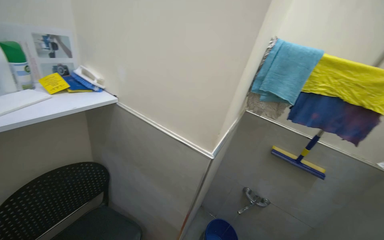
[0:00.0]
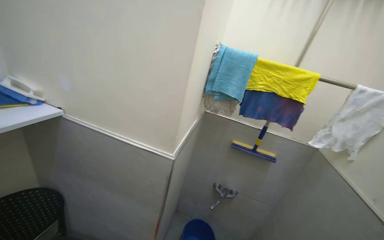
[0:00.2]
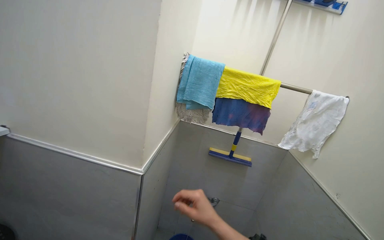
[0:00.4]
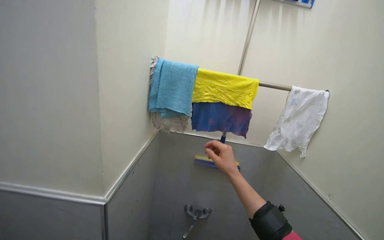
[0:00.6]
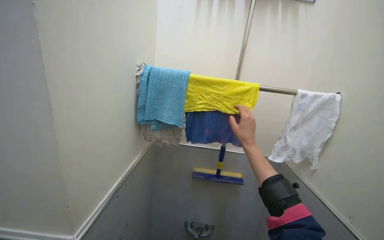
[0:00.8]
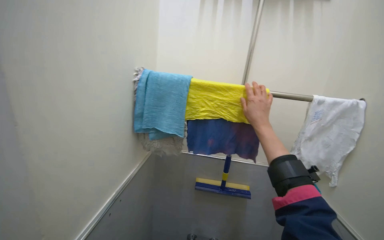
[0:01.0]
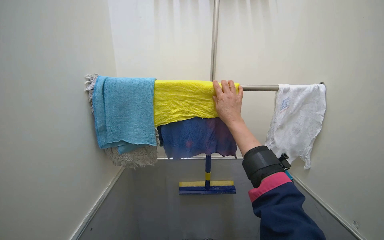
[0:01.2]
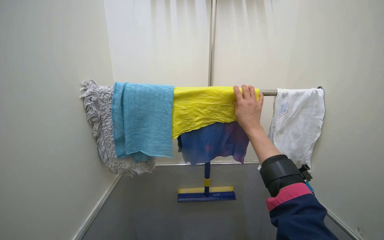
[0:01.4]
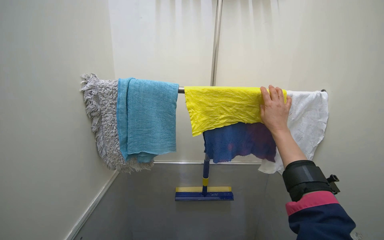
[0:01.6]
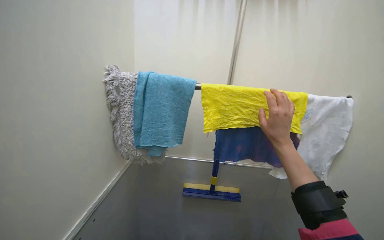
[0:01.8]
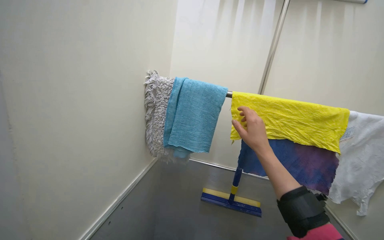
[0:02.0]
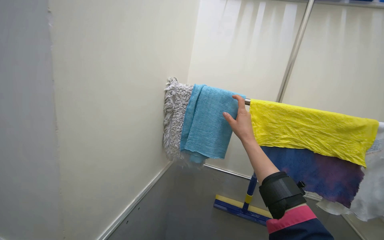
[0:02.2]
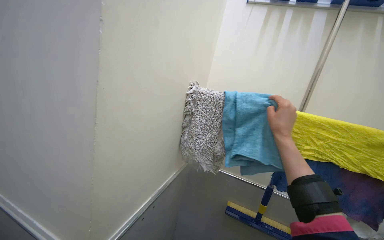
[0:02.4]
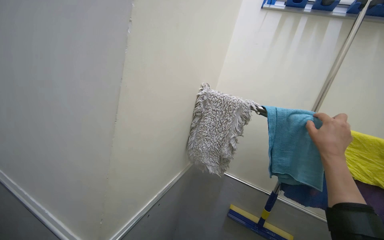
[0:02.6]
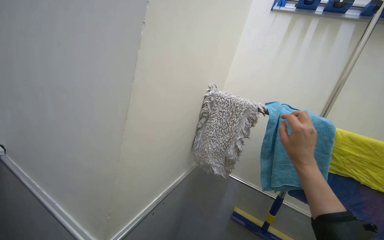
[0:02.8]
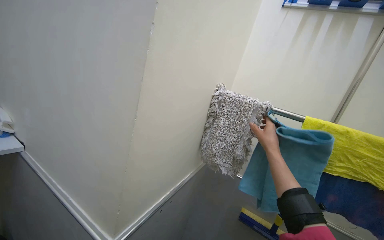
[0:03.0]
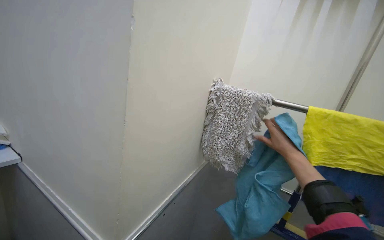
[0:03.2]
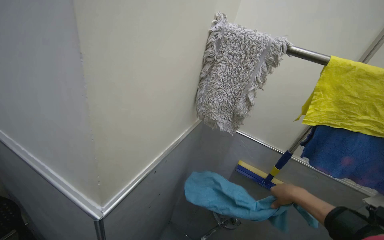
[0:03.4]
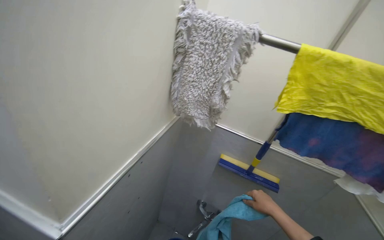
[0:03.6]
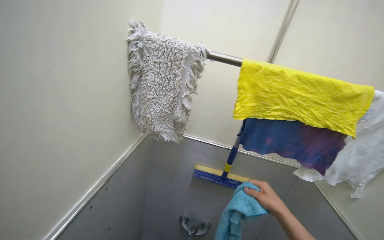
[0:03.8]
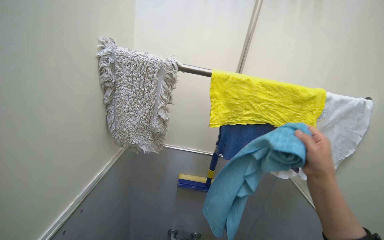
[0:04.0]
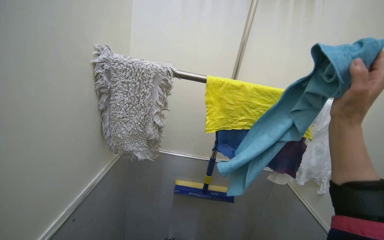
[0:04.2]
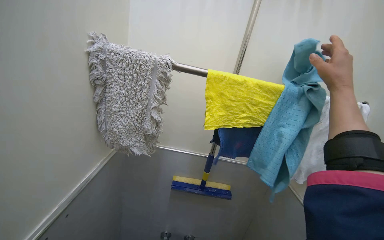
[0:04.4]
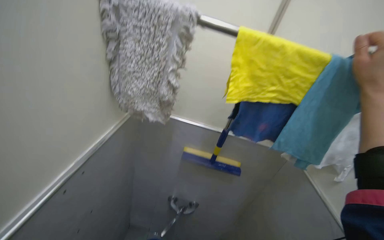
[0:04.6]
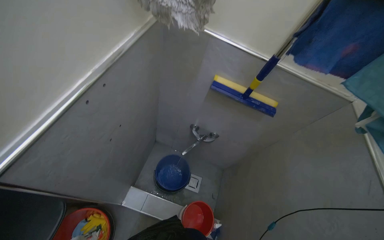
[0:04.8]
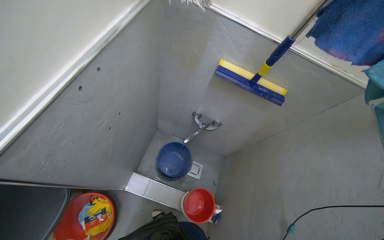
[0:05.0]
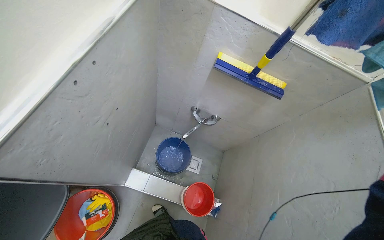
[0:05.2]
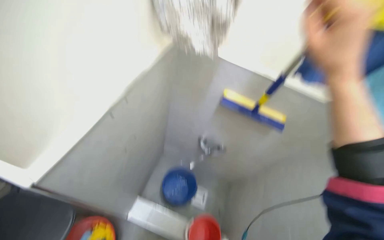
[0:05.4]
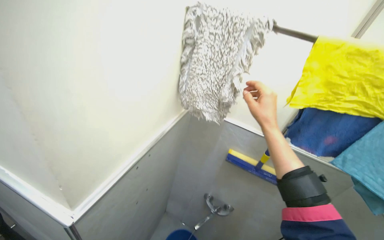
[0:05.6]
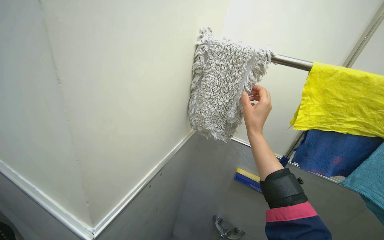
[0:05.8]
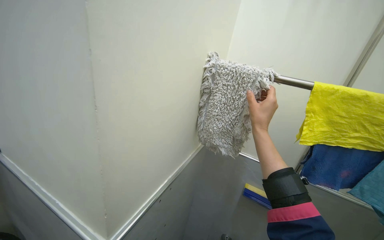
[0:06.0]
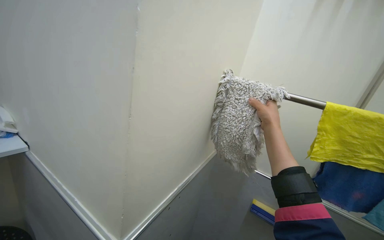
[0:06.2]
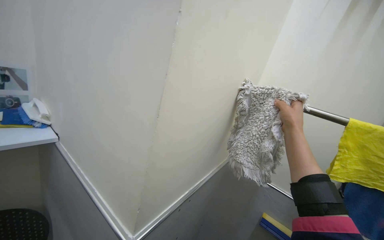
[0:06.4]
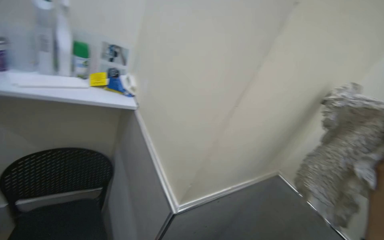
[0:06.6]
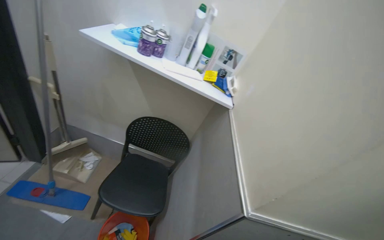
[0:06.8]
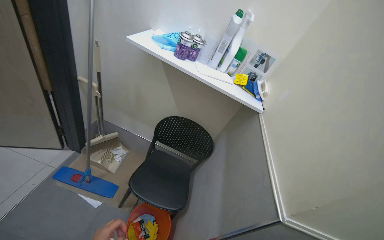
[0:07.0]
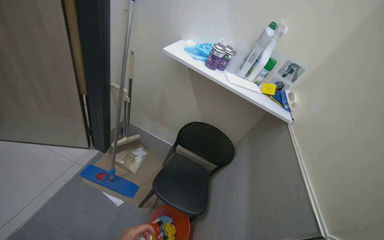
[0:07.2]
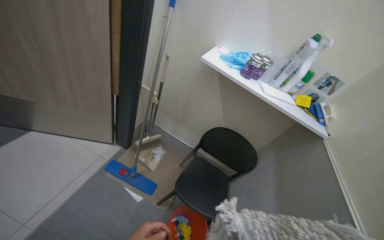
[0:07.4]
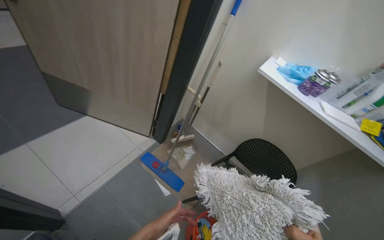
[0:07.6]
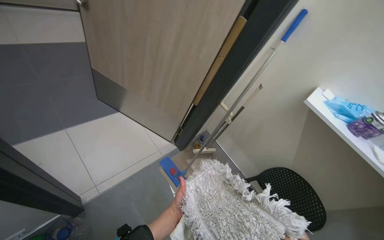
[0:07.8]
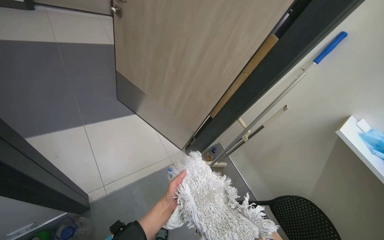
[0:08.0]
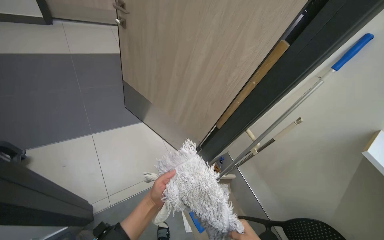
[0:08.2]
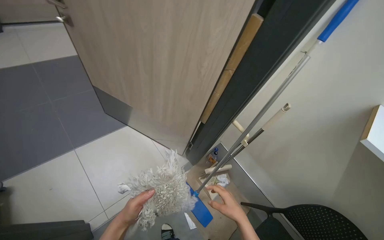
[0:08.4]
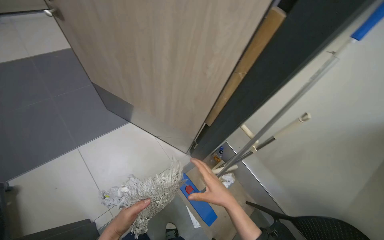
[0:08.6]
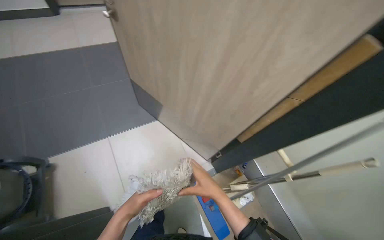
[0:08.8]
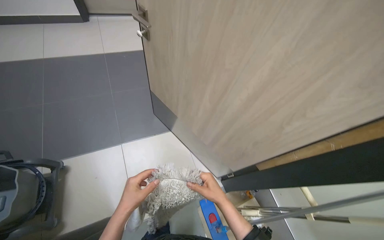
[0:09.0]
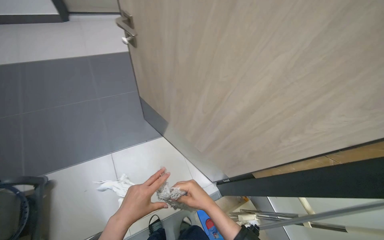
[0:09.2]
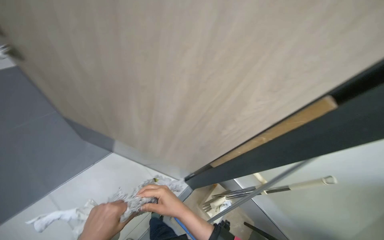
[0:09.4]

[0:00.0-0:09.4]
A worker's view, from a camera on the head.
Job: preparing cleaning supplies.
The whole recording: Preparing cleaning equipment. The worker fills buckets with water, wrings out cloths, and attaches a mop head to a handle.
0:00.0 to 0:01.6: The wearer looks about 35 degrees further to the right.
0:01.6 to 0:03.2: The wearer's head swings roughly 35 degrees to the left.
0:03.2 to 0:04.8: The camera pitches downward, by roughly 45 degrees.
0:04.8 to 0:06.2: The view tips upward by roughly 40 degrees.
0:06.2 to 0:07.8: The camera is carried roughly 60 cm. The head rotates approximately 105 degrees to the left.
0:07.8 to 0:09.4: The camera travels some 60 cm.

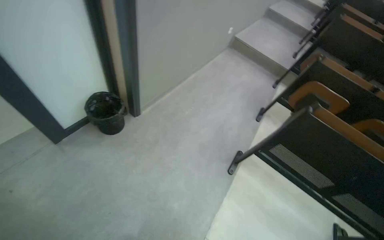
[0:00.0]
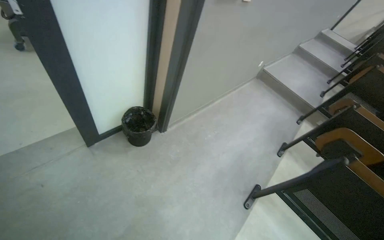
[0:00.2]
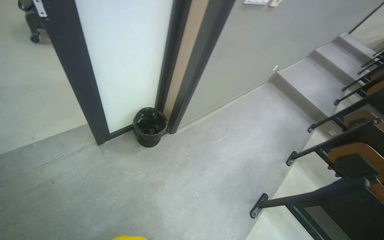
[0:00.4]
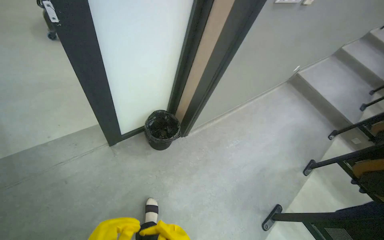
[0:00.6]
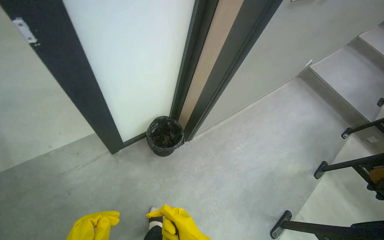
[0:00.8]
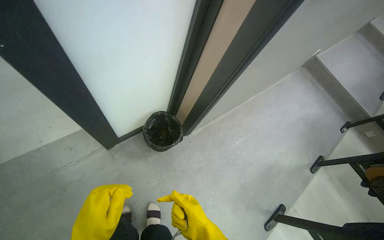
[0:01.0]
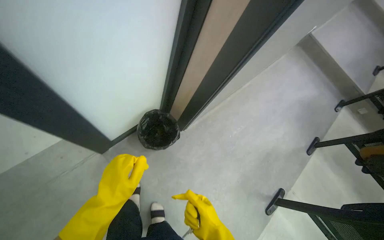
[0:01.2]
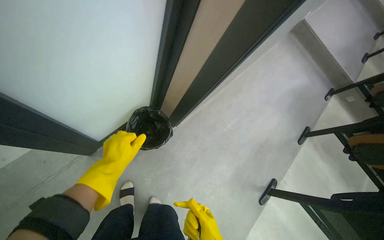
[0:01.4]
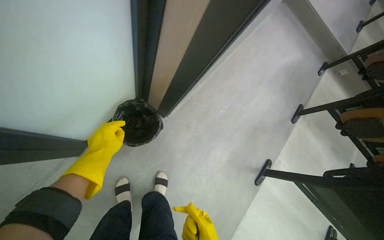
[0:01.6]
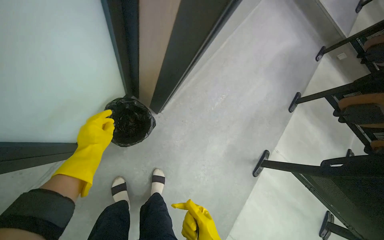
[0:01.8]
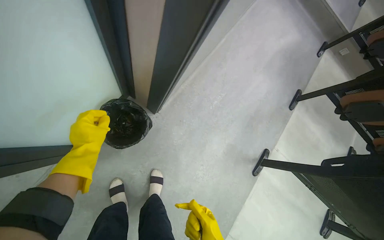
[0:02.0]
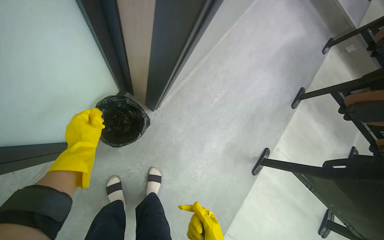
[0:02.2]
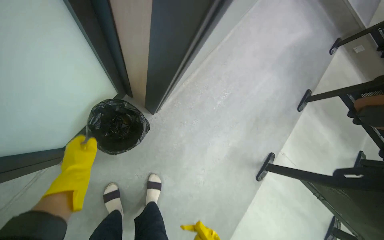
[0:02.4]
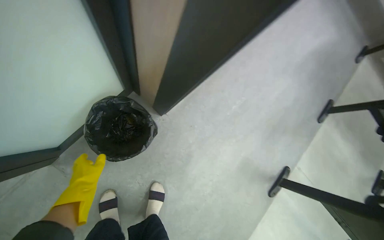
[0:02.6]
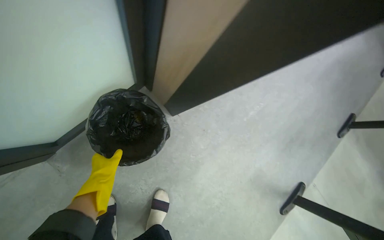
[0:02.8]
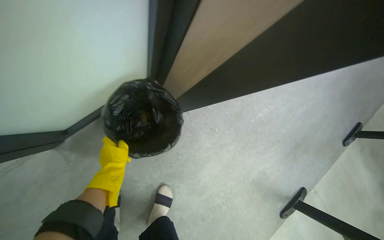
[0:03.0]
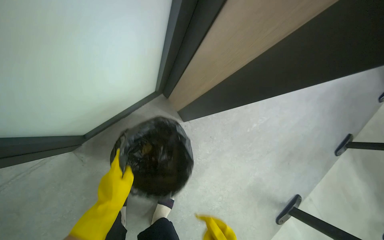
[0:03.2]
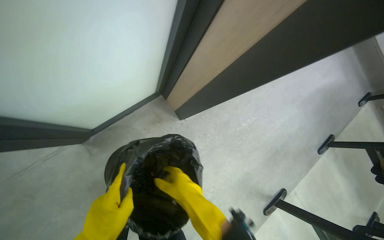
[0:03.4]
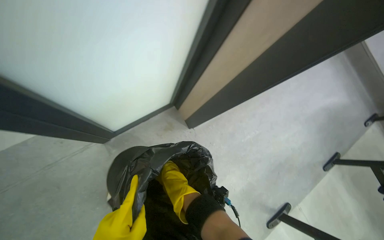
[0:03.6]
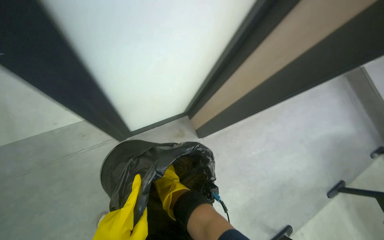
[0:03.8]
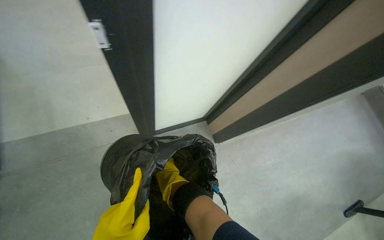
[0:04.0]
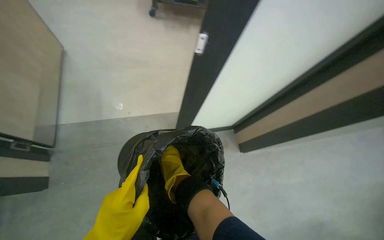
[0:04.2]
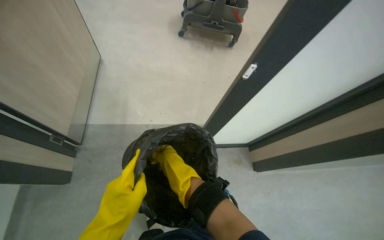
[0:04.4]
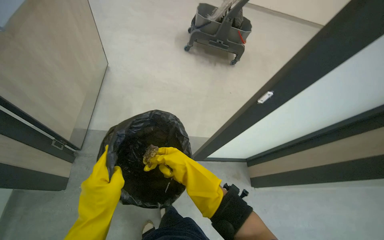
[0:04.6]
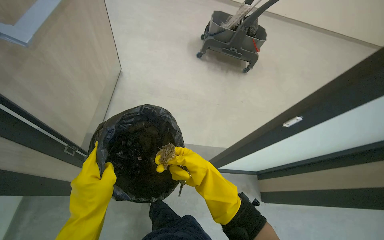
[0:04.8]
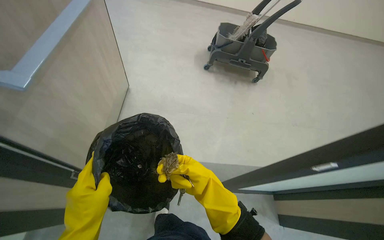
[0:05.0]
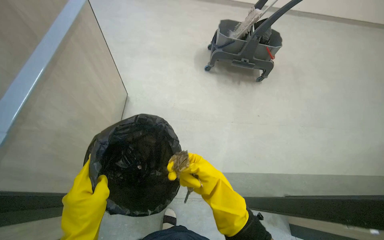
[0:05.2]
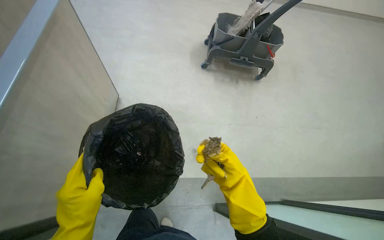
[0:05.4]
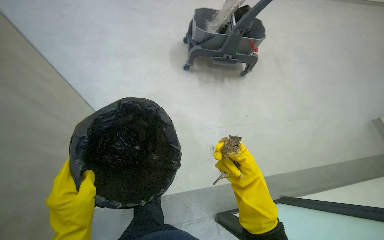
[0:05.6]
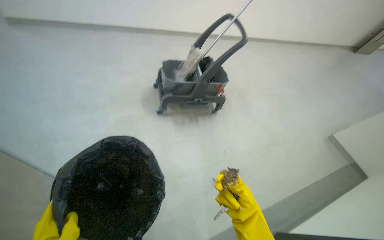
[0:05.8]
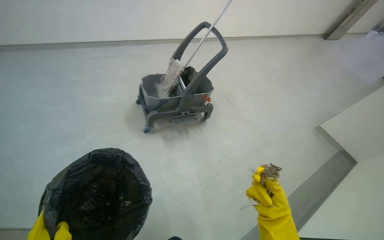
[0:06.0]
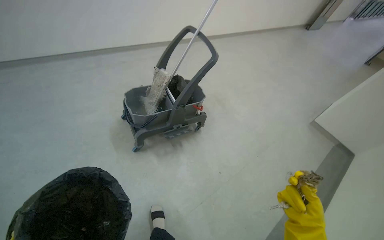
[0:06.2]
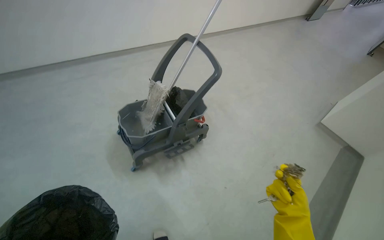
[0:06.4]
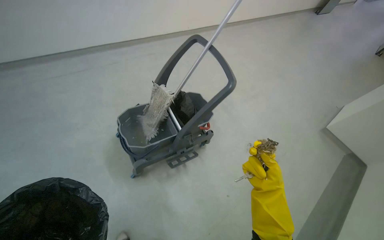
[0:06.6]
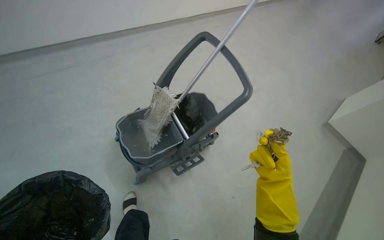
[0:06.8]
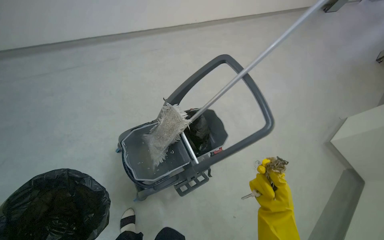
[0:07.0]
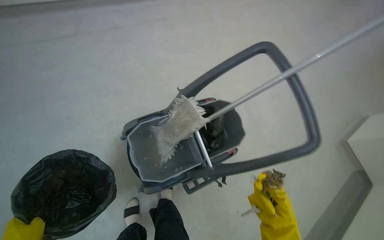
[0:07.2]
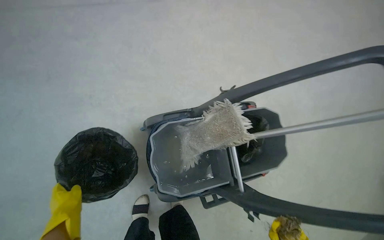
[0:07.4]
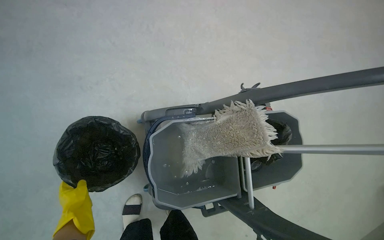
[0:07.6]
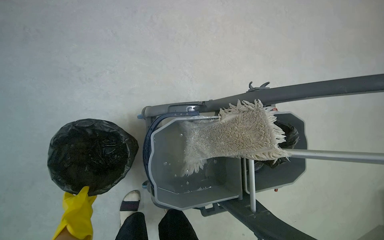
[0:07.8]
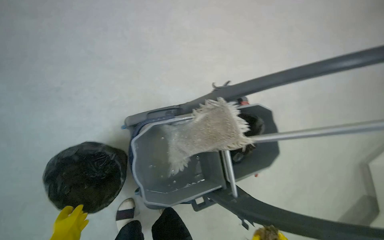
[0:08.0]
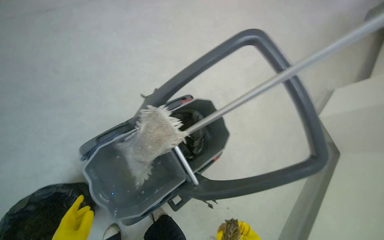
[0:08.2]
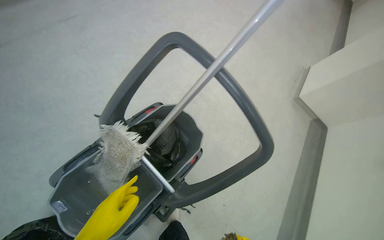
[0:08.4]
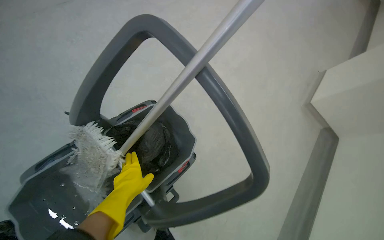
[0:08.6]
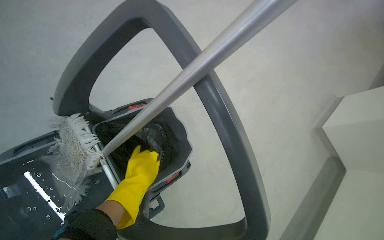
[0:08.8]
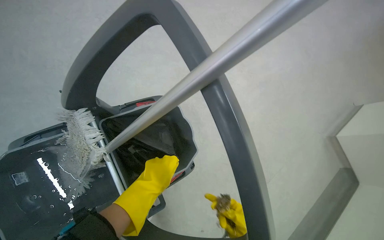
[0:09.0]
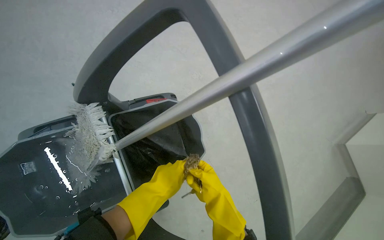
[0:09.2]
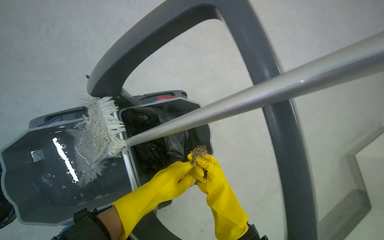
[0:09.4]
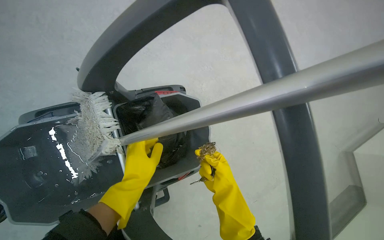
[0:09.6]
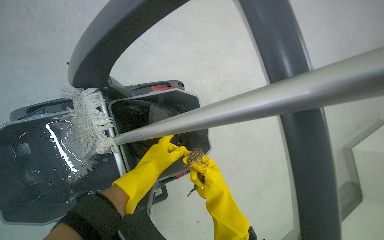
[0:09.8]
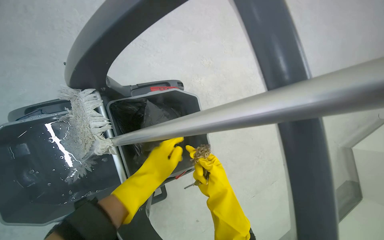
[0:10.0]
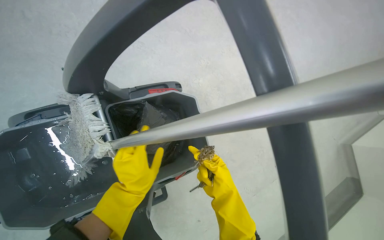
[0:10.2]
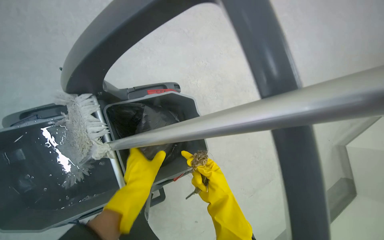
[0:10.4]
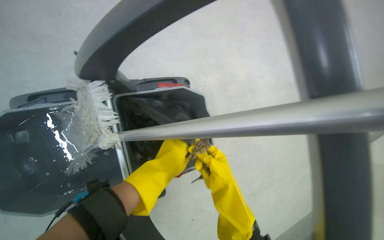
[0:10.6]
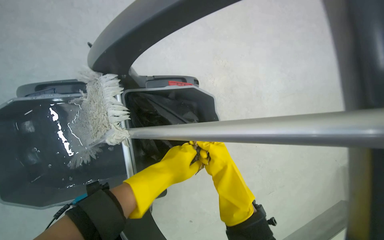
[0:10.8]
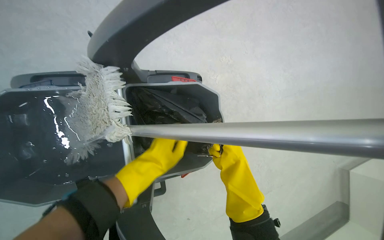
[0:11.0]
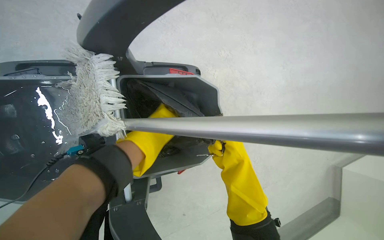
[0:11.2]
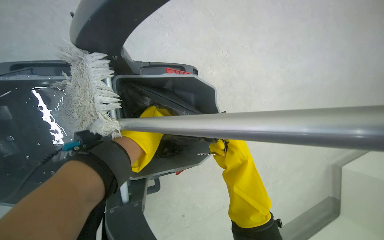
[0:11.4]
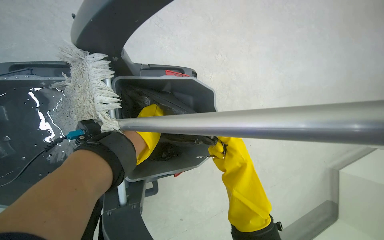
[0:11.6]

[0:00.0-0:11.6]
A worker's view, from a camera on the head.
Job: managing trash.
The whole recording: Collecting trash and placing in cart. The worker collects trash from the floor and places it into a trash bag on the cleaning cart.
0:00.0 to 0:01.4: The head travels approximately 70 cm. The camera pitches downward, by roughly 15 degrees.
0:01.4 to 0:02.8: The camera is carried about 40 cm. The camera pitches downward, by roughly 10 degrees.
0:02.8 to 0:04.4: The wearer moves about 50 cm. The head turns to the left by about 25 degrees. The wearer looks about 20 degrees further upward.
0:04.4 to 0:05.8: The head travels roughly 50 cm.
0:05.8 to 0:07.2: The camera travels about 90 cm.
0:07.2 to 0:08.8: The camera travels approximately 40 cm.
0:10.2 to 0:11.6: The left hand travels farther from the camera and up the picture by about 25 cm.
